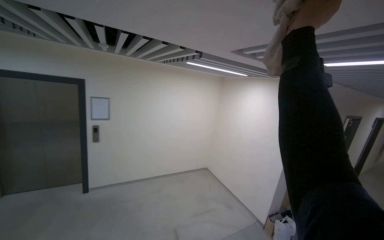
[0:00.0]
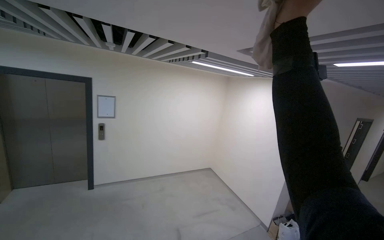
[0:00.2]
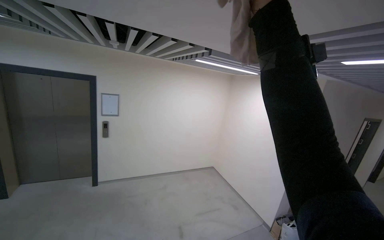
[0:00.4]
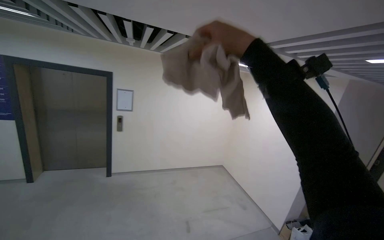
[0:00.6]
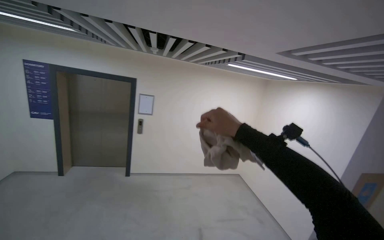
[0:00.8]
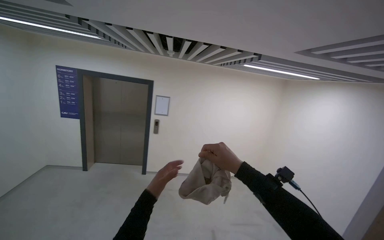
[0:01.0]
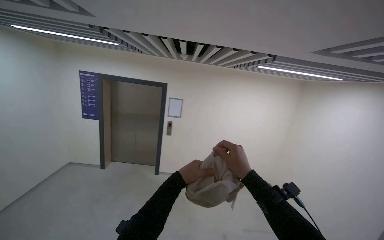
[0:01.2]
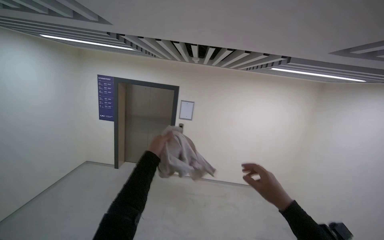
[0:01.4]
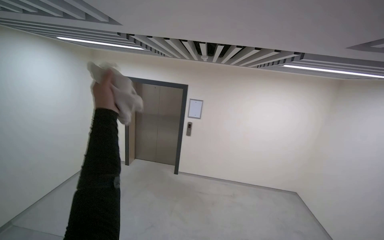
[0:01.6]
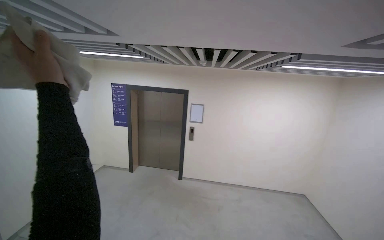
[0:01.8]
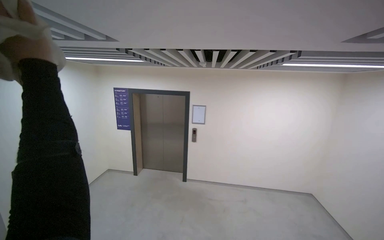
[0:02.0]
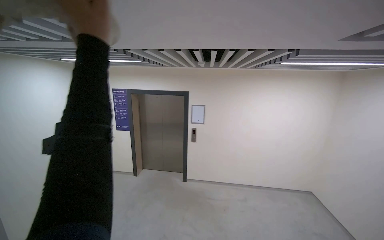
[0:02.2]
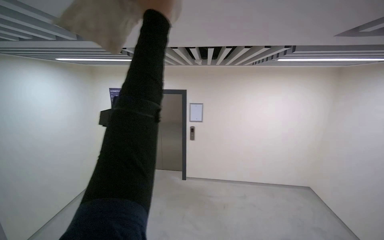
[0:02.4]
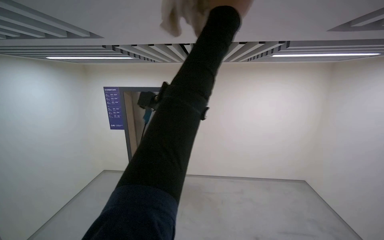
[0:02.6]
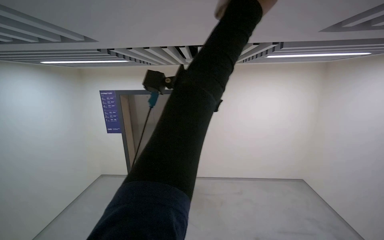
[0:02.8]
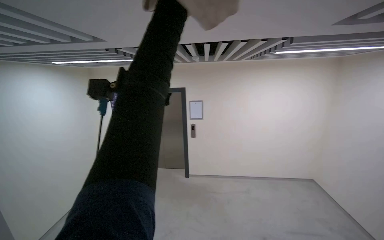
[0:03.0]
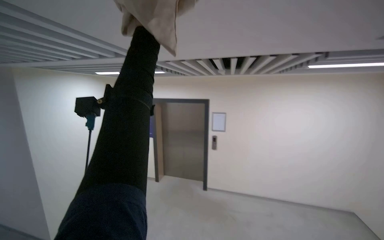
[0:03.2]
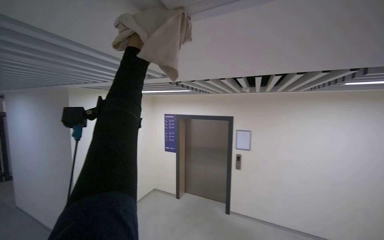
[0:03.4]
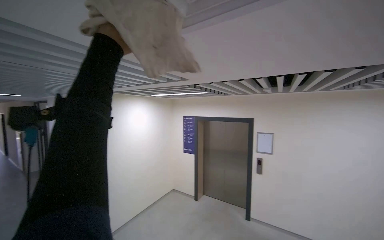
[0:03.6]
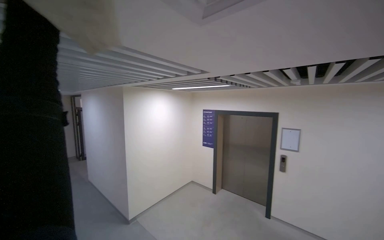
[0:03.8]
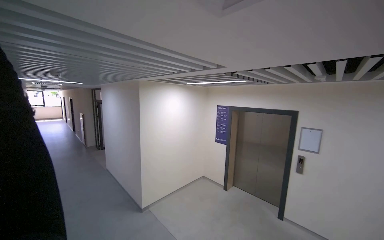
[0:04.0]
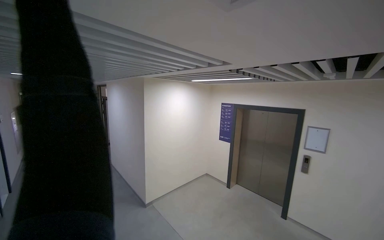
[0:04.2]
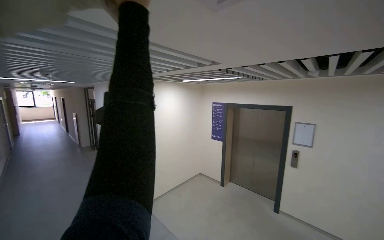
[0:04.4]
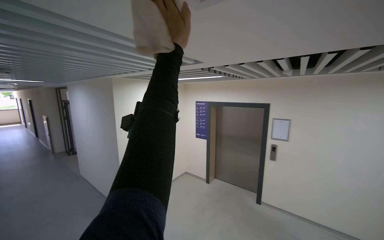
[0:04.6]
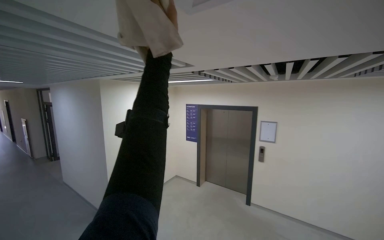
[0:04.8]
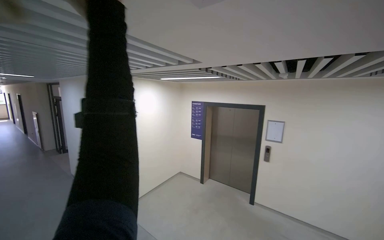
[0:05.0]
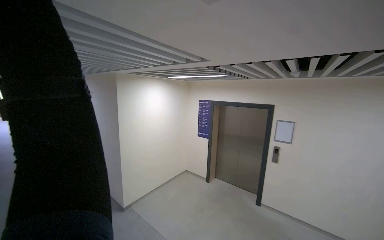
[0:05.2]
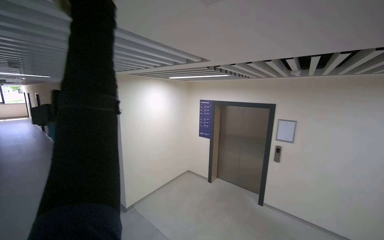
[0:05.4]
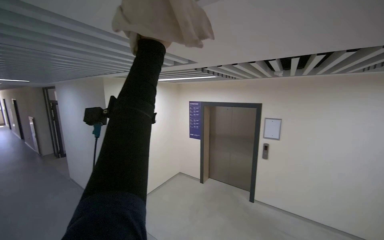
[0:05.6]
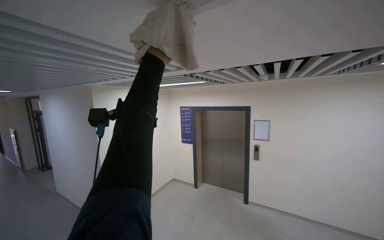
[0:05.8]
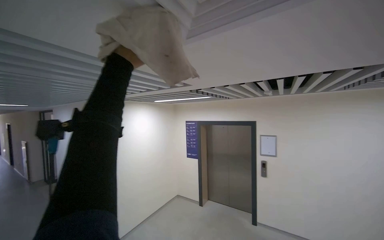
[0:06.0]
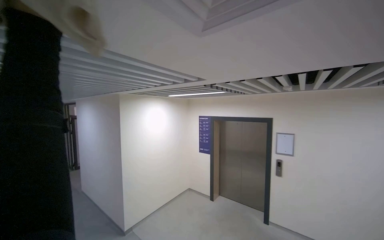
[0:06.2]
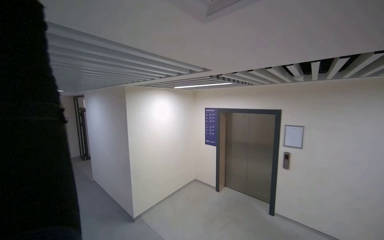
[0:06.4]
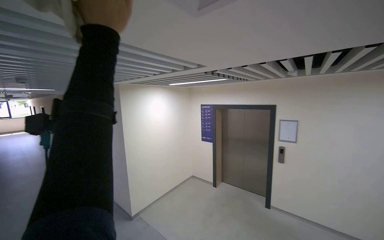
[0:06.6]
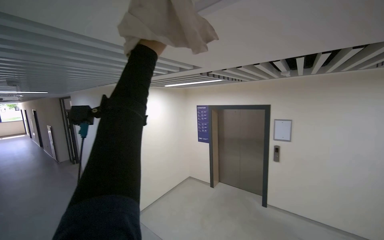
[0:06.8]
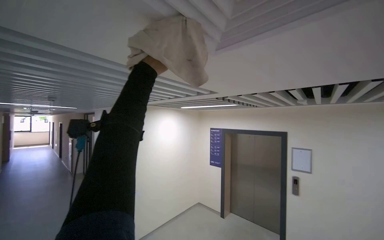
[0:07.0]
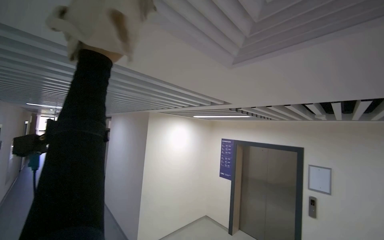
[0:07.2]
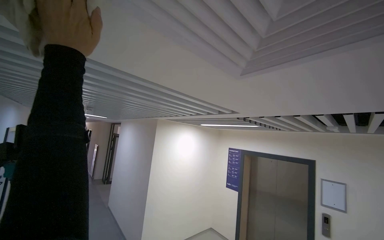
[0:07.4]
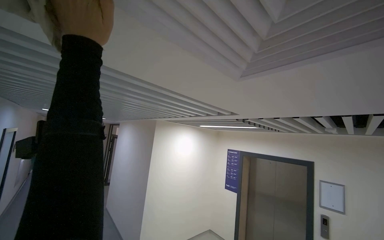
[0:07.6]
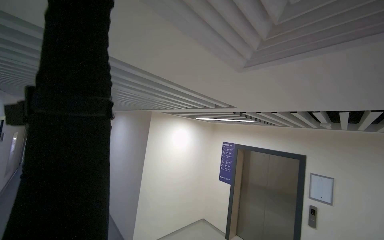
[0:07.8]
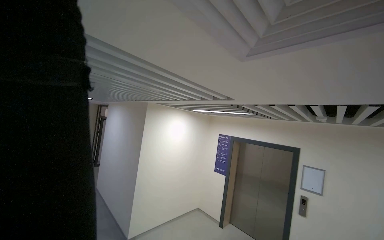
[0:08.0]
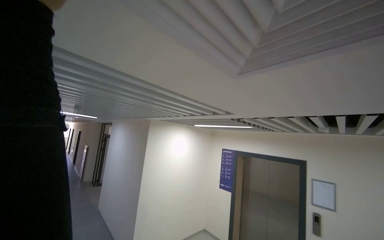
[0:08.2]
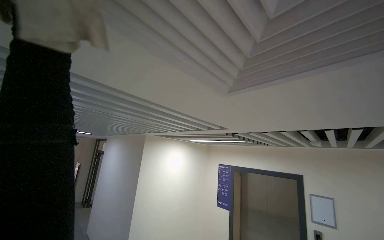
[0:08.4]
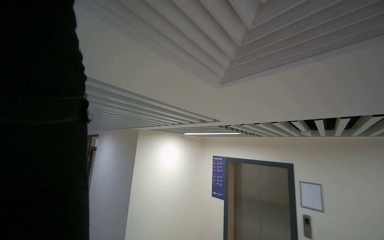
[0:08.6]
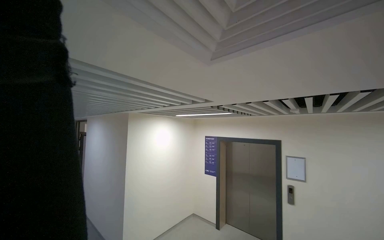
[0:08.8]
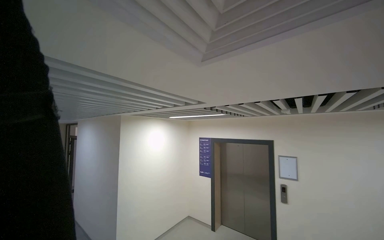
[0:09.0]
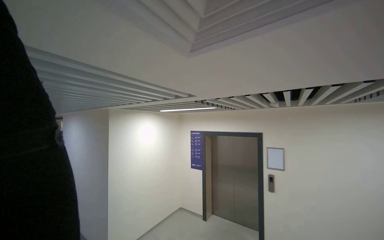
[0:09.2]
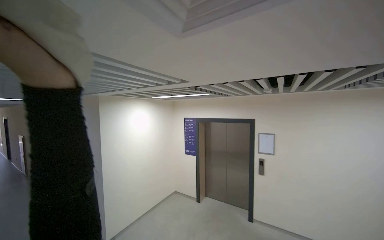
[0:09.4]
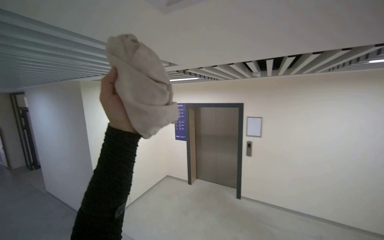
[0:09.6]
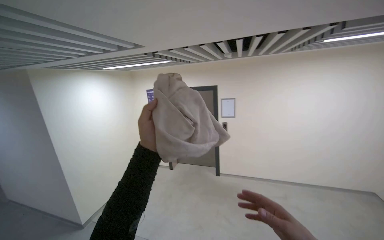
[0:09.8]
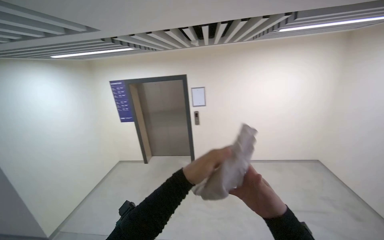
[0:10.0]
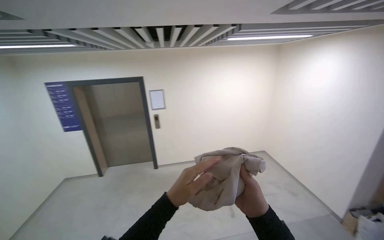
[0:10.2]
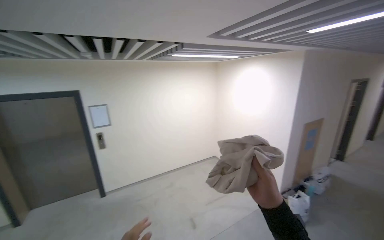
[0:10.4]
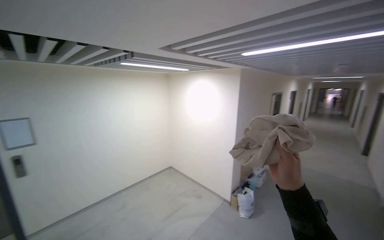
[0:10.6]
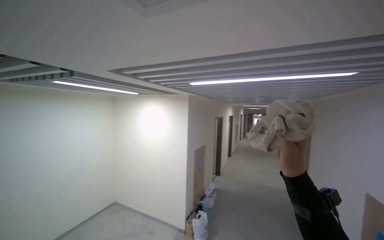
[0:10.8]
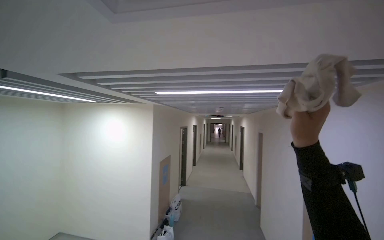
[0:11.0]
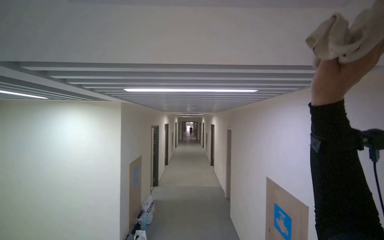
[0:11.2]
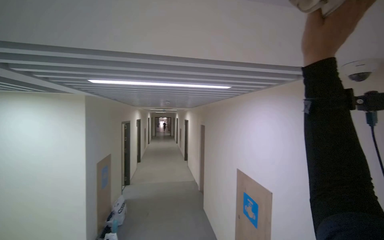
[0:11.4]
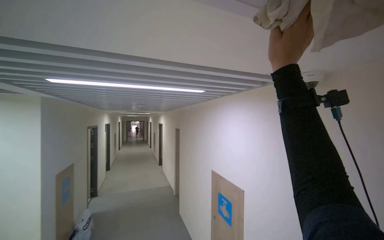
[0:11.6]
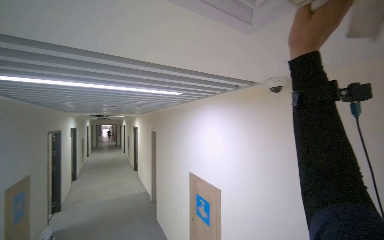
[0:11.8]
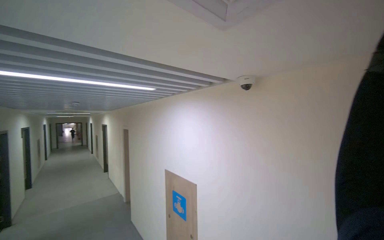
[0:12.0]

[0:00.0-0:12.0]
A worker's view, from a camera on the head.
Job: wiping surfaces.
The whole recording: Wiping ceiling vents. The worker wipes the ceiling vents with a cloth.
0.0 to 1.6 s: The camera sweeps to the left, by roughly 35 degrees.
3.0 to 4.4 s: The view swings roughly 35 degrees to the left.
6.0 to 7.6 s: The camera is aimed some 15 degrees further to the left.
9.0 to 10.4 s: The wearer's head swings approximately 65 degrees to the right. The camera pitches downward, by roughly 20 degrees.
10.4 to 12.0 s: The view swings about 100 degrees to the right. The camera pitches upward, by approximately 15 degrees.

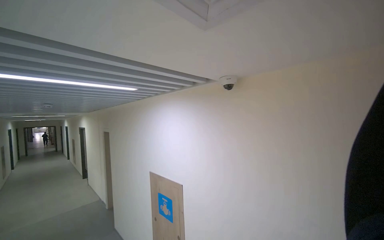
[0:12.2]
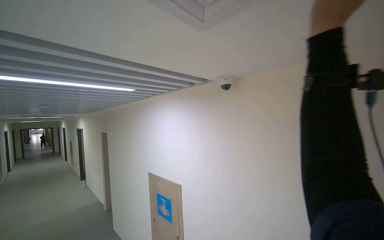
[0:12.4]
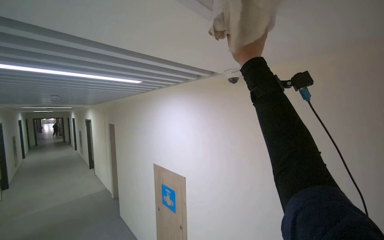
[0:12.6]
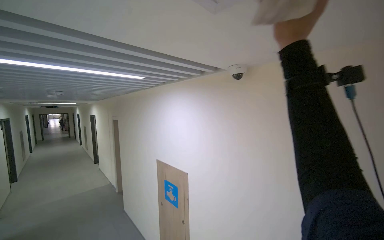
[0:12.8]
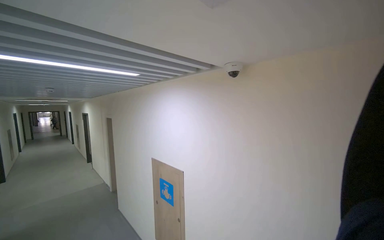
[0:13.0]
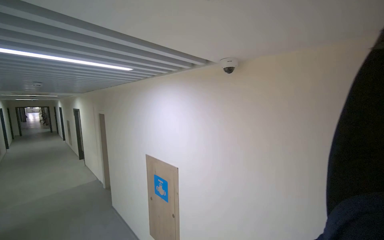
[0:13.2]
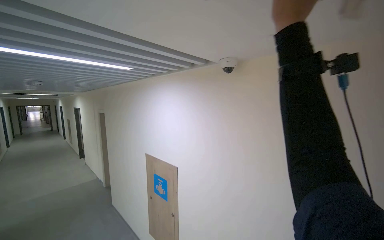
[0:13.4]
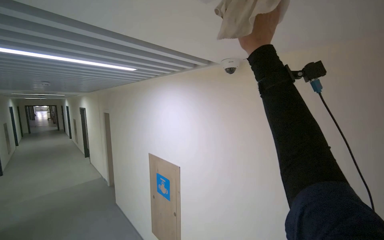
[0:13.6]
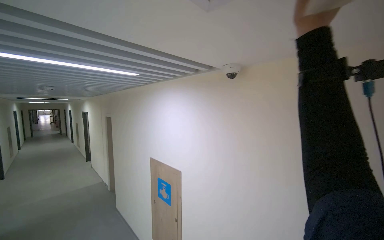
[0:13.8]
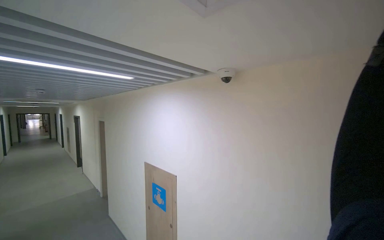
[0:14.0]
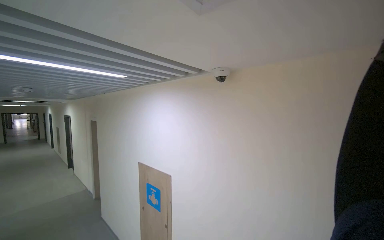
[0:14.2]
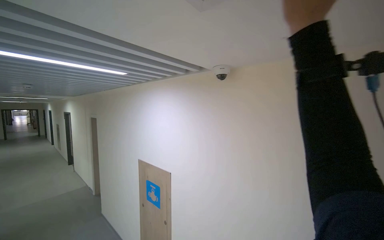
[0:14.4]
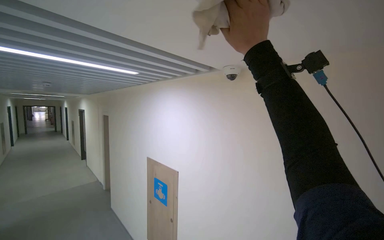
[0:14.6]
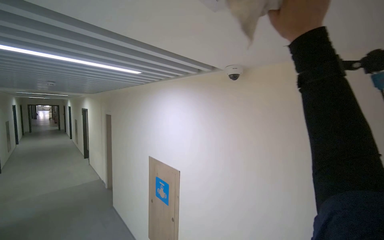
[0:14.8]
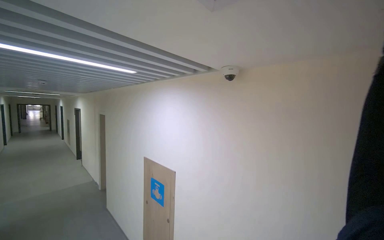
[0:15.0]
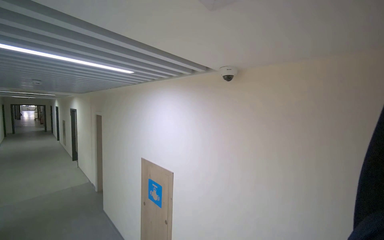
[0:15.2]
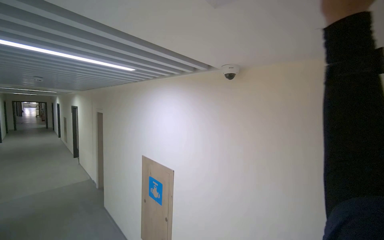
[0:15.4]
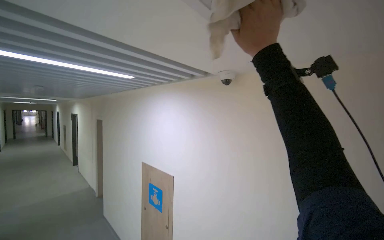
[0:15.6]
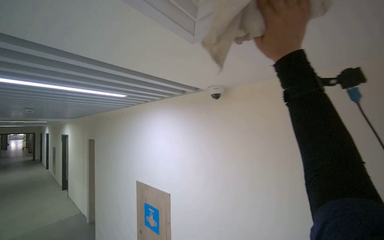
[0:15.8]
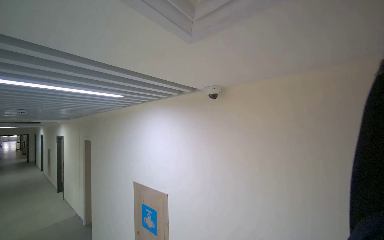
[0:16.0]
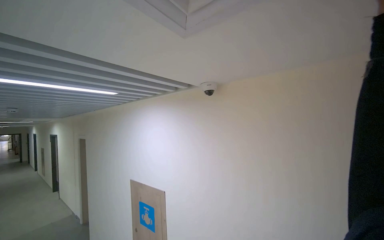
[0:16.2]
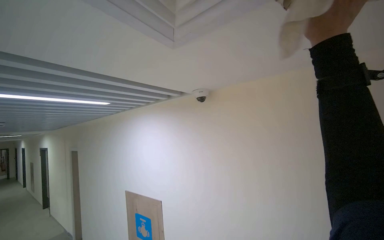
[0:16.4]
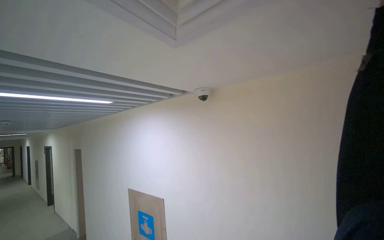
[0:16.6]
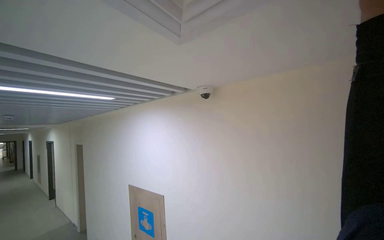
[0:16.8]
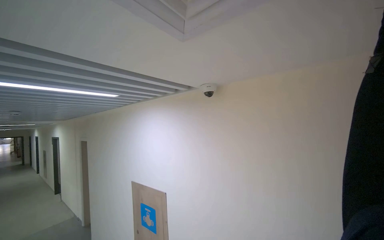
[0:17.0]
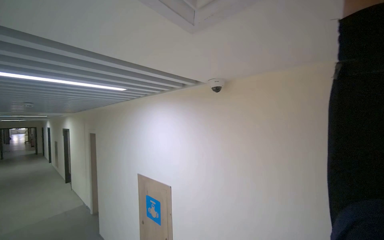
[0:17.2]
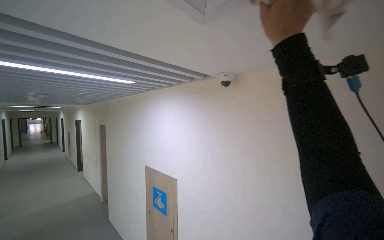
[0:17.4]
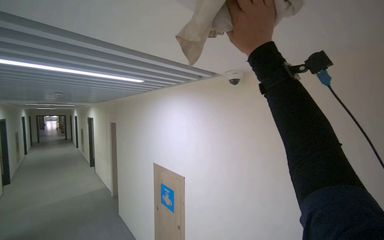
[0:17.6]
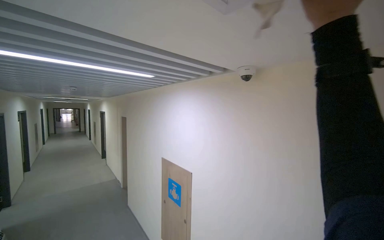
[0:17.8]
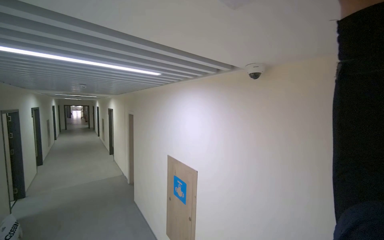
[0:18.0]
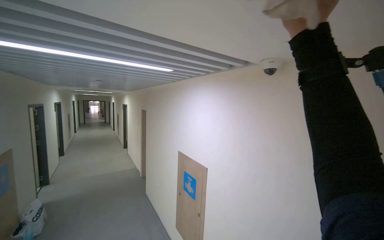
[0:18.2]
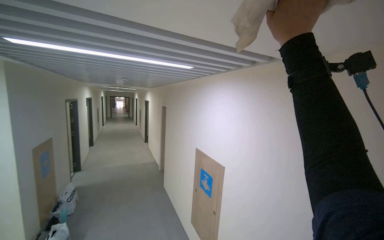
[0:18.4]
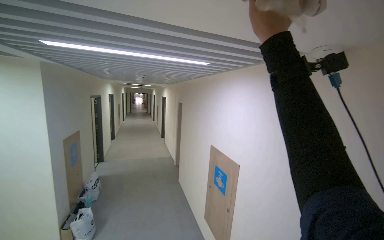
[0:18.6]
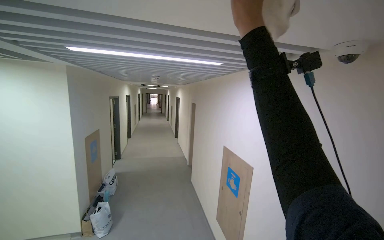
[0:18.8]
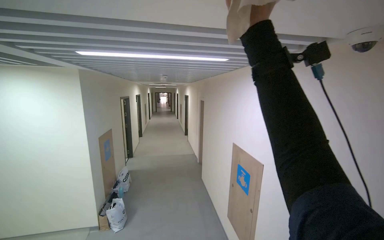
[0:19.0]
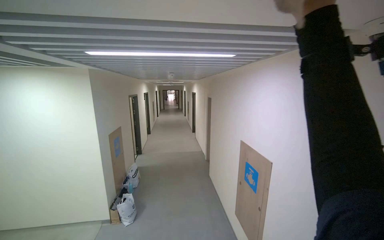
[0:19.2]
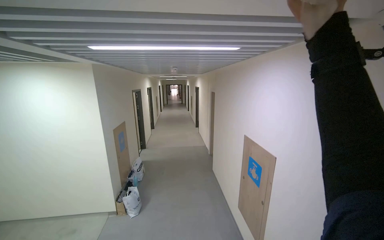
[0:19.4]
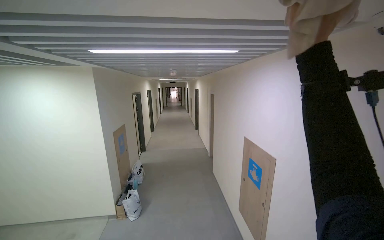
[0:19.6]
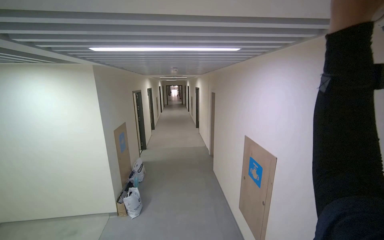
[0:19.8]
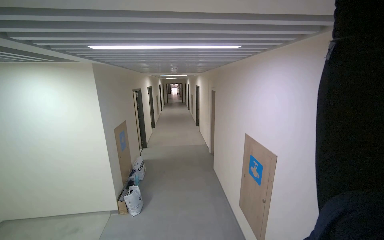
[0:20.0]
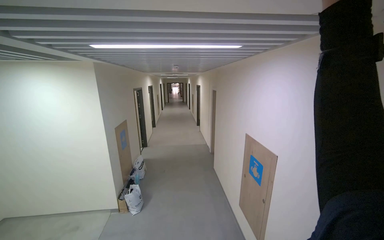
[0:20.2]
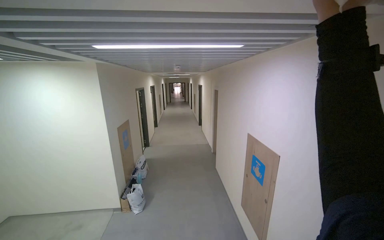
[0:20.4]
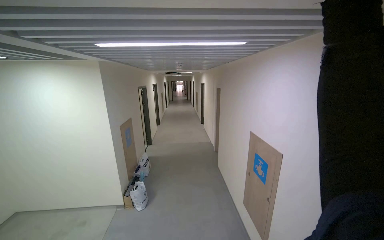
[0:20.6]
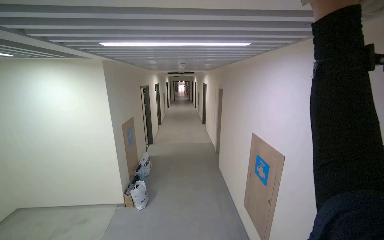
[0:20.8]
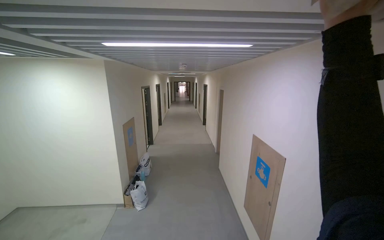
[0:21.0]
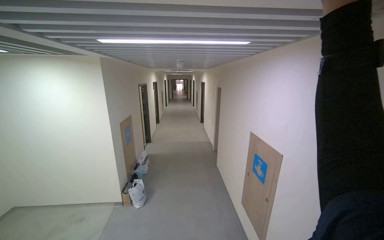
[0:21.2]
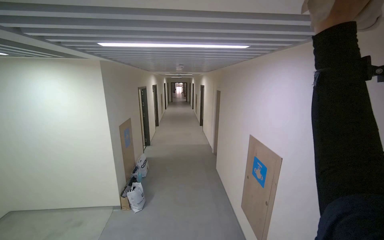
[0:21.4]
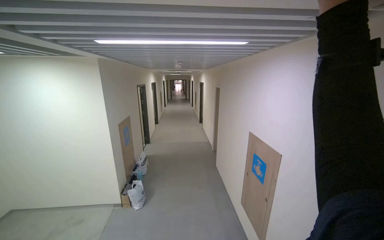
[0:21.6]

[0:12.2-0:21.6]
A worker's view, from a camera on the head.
Job: wiping surfaces.
The whole recording: Wiping ceiling vents. The worker wipes the ceiling vents with a cloth.
17.0 to 18.4 s: The view pans to the left by some 25 degrees.
18.4 to 20.0 s: The camera sweeps to the left, by about 20 degrees.
